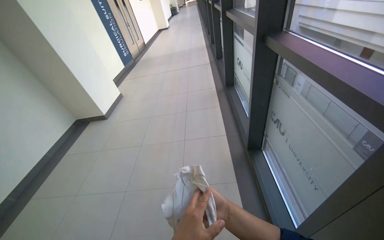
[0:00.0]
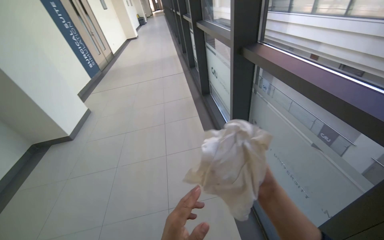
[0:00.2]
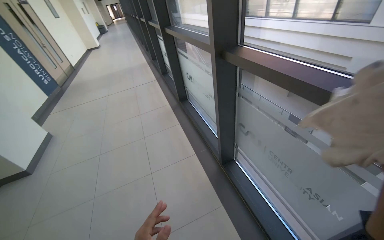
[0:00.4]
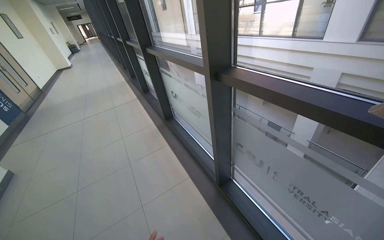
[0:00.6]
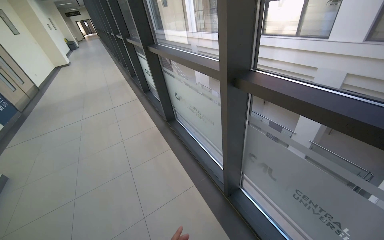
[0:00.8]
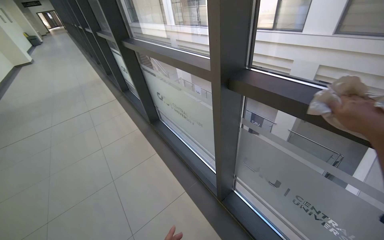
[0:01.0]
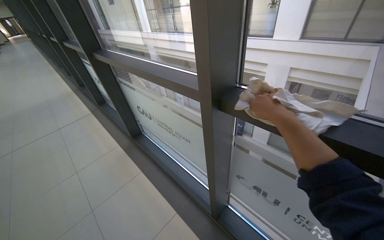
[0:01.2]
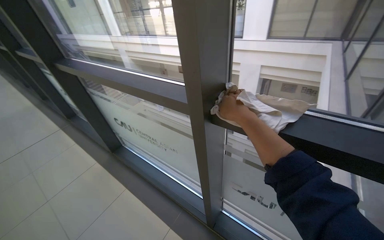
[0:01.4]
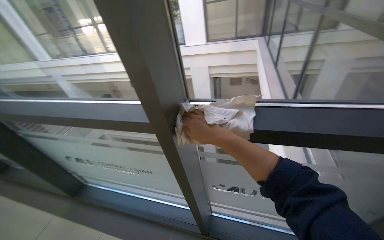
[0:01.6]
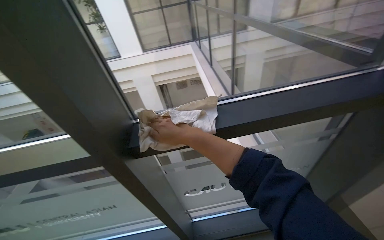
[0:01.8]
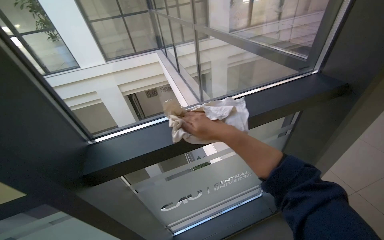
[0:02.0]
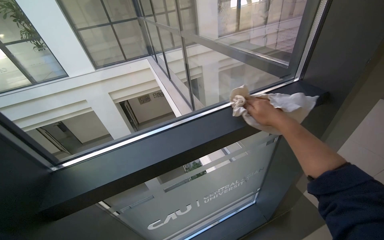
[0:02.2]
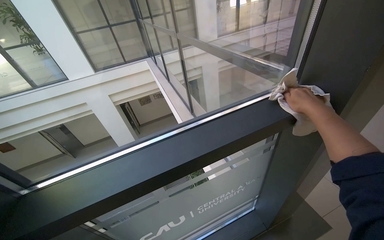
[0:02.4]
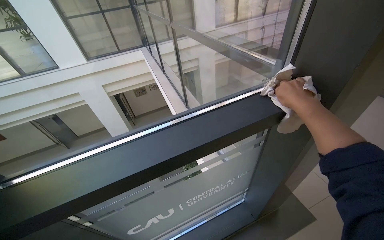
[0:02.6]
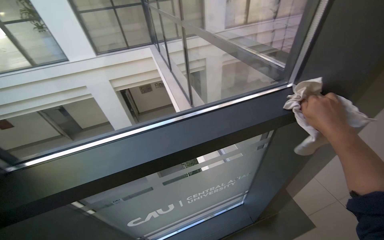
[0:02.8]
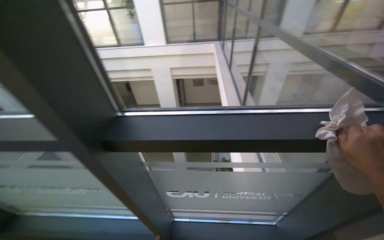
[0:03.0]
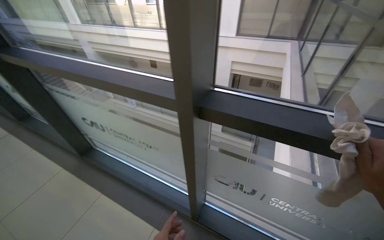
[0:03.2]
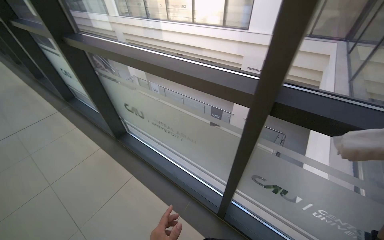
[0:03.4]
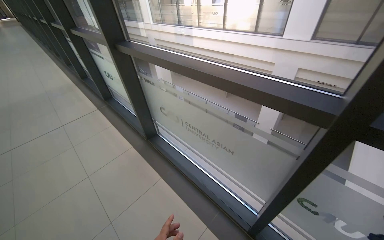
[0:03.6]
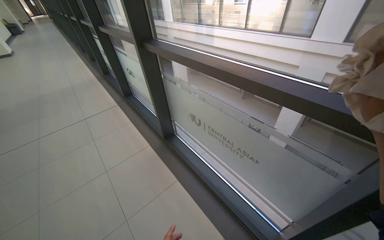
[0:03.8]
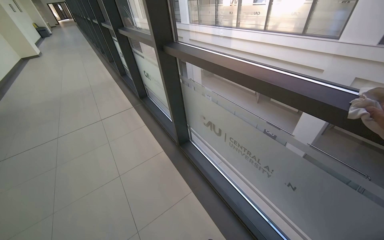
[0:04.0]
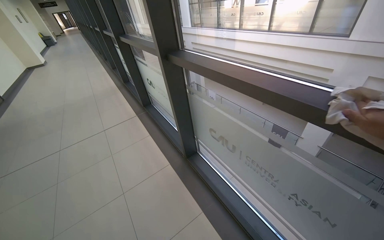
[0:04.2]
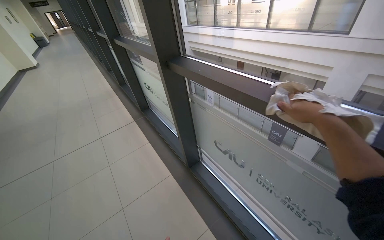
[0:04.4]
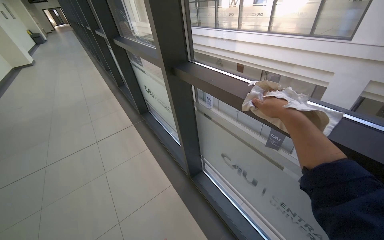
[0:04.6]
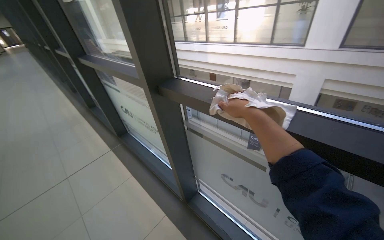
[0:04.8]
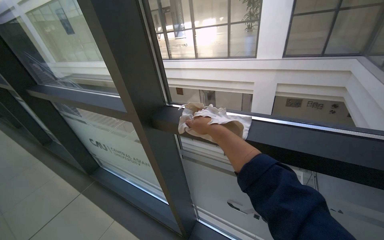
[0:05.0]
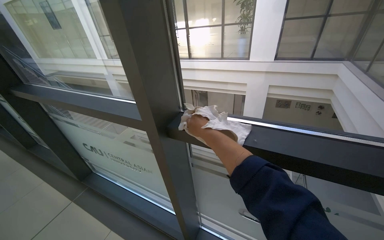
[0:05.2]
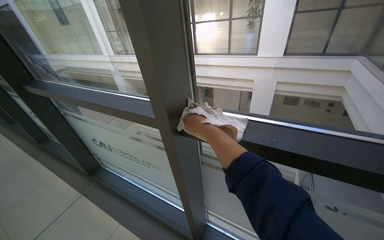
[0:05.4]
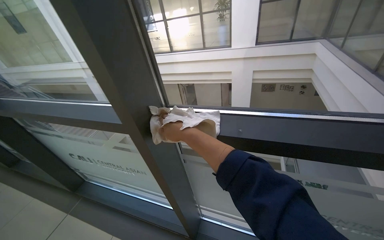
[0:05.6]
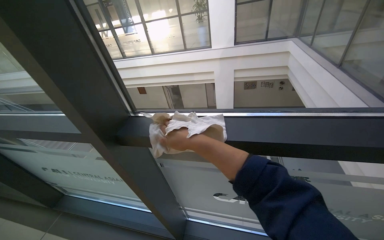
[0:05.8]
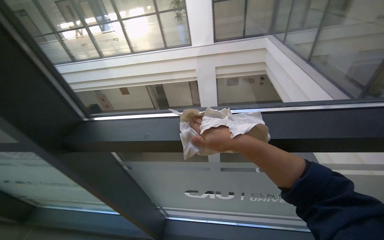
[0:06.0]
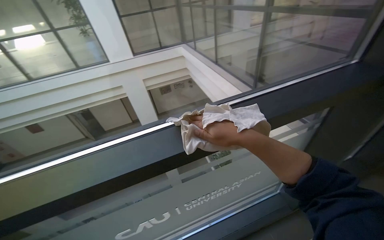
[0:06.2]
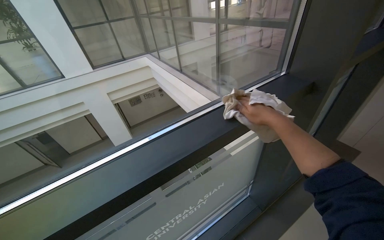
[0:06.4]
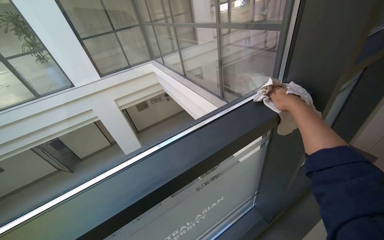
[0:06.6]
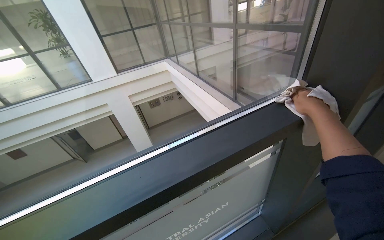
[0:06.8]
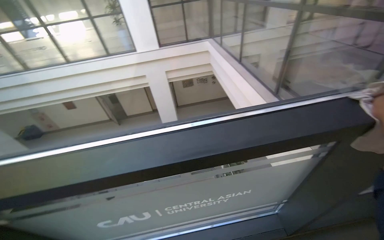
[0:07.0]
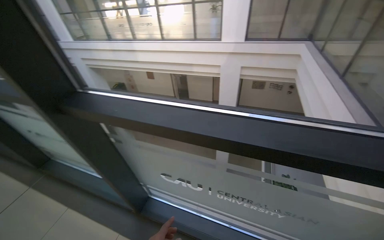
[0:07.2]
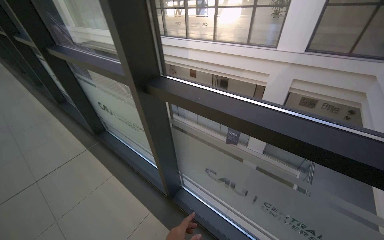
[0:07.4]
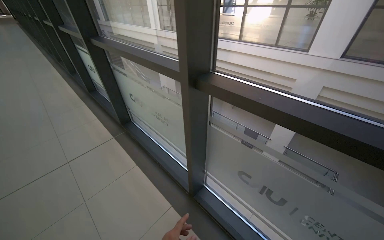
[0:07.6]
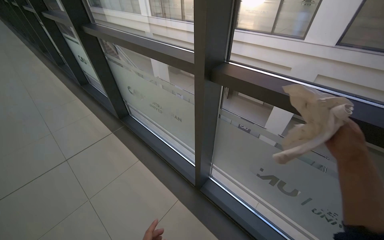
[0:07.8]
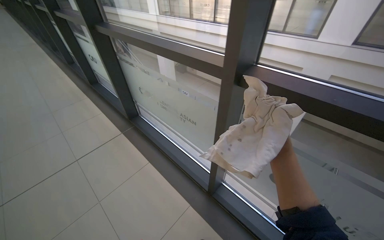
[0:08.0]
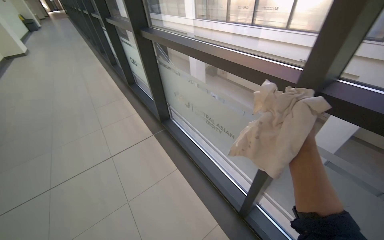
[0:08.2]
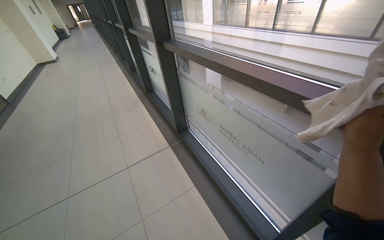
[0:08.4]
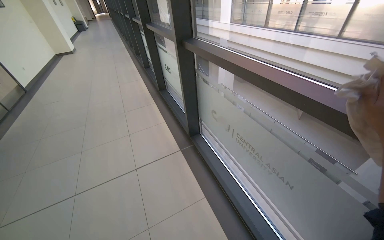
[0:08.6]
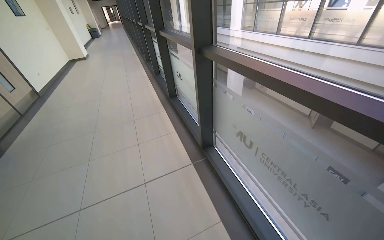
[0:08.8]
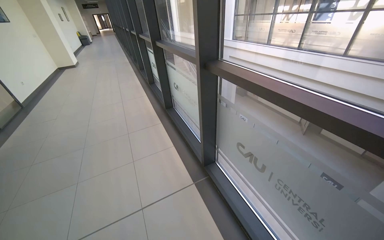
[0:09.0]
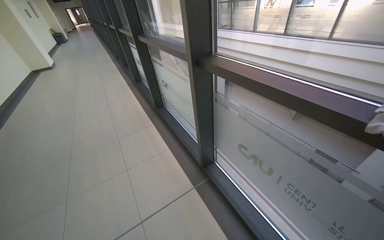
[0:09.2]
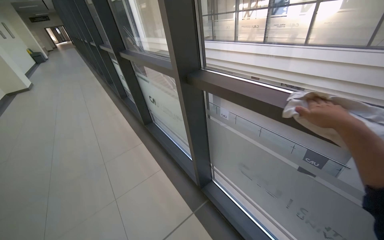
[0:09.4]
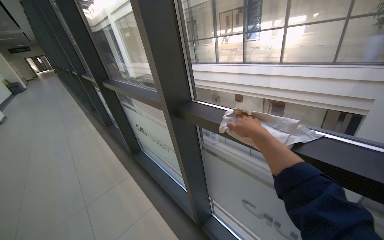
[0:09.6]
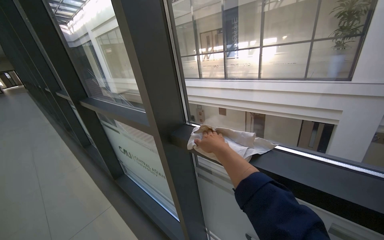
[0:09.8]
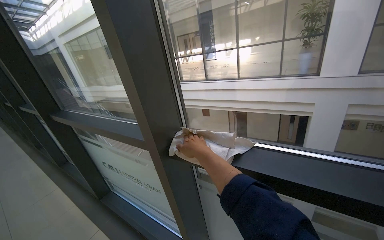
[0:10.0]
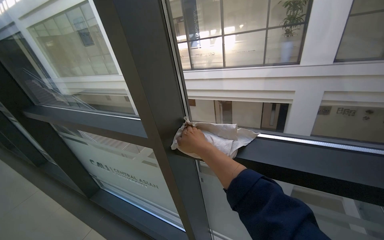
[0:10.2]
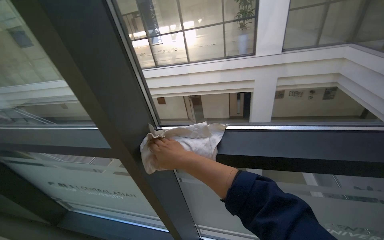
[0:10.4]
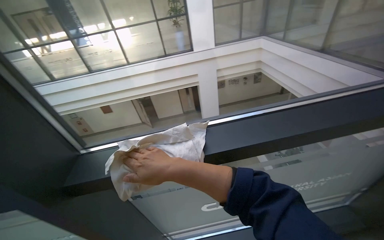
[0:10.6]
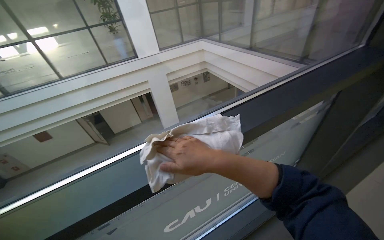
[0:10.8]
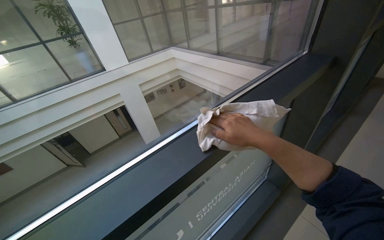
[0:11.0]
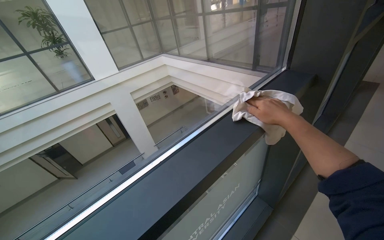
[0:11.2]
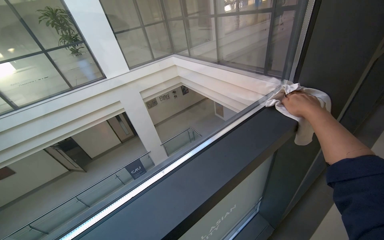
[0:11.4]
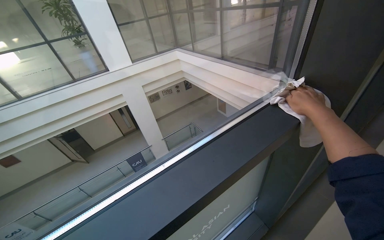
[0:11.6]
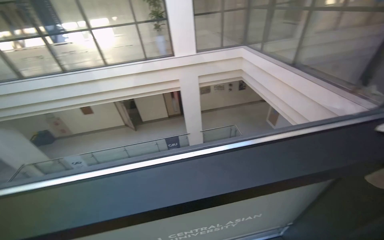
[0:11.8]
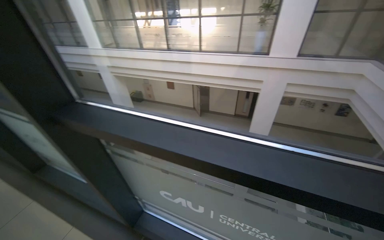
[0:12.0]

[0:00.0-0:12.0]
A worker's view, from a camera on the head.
Job: wiping surfaces.
The whole recording: Wiping window frames. The worker wipes the window frames with a cloth.
0:00.0 to 0:01.6: The camera is carried some 90 cm. The head rotates approximately 75 degrees to the right.
0:03.0 to 0:04.4: The wearer moves roughly 90 cm. The head turns to the left by roughly 50 degrees.
0:04.4 to 0:06.0: The head rotates about 45 degrees to the right.
0:06.0 to 0:07.6: The head rotates some 40 degrees to the left.
0:07.6 to 0:09.0: The camera travels some 90 cm. The head turns to the left by approximately 20 degrees.
0:09.0 to 0:10.4: The camera travels roughly 70 cm. The wearer looks some 50 degrees further to the right.

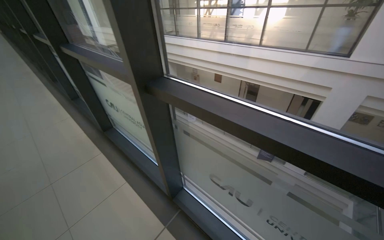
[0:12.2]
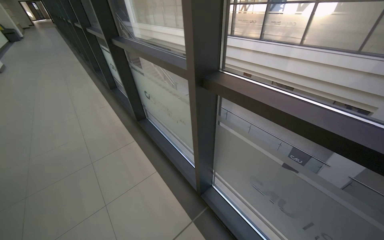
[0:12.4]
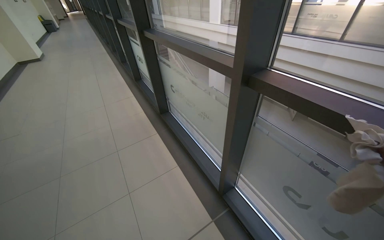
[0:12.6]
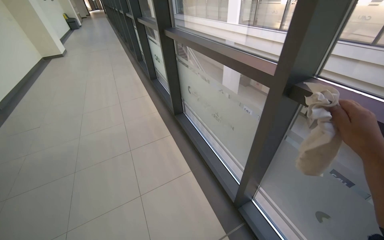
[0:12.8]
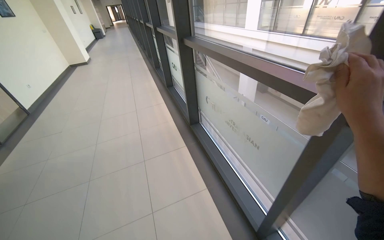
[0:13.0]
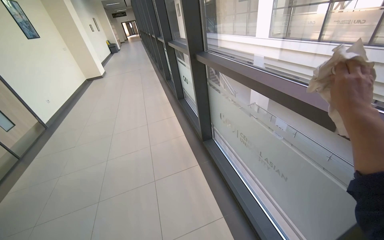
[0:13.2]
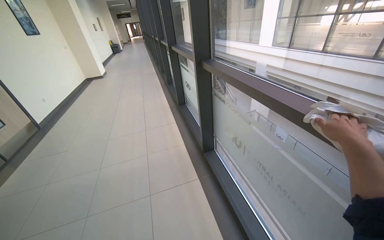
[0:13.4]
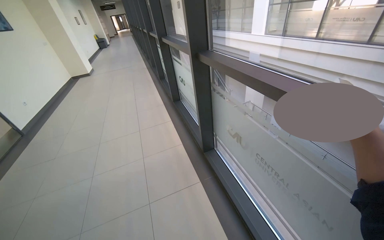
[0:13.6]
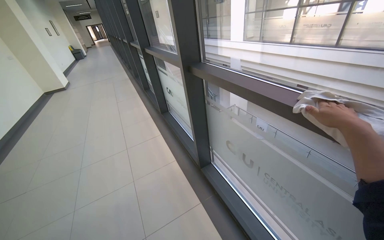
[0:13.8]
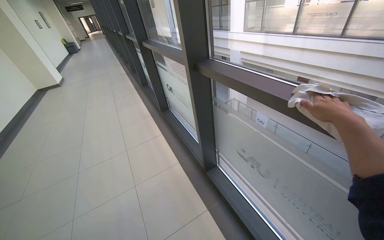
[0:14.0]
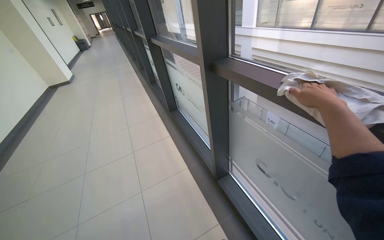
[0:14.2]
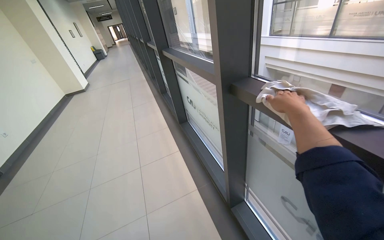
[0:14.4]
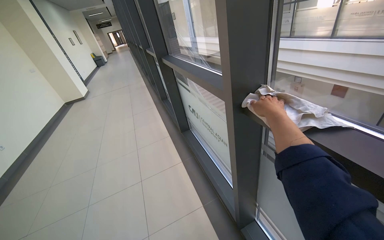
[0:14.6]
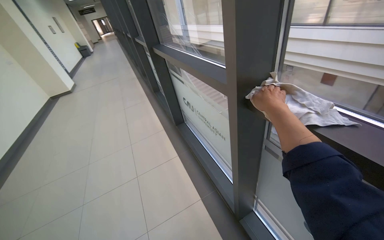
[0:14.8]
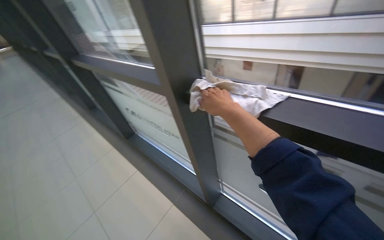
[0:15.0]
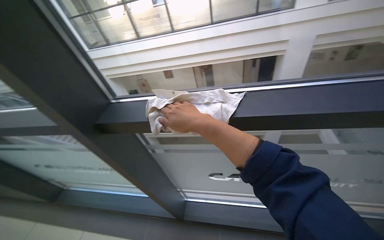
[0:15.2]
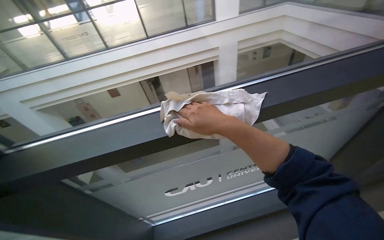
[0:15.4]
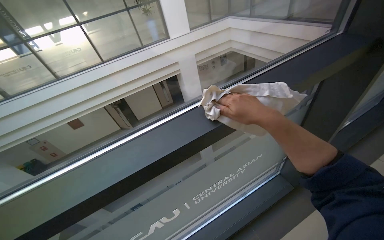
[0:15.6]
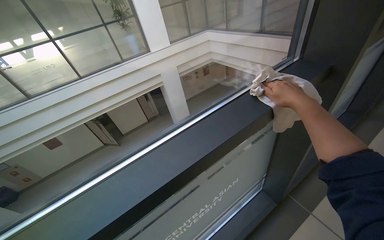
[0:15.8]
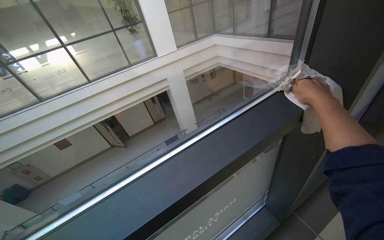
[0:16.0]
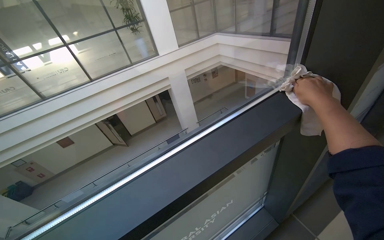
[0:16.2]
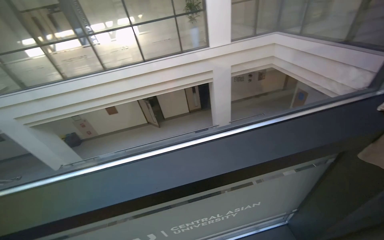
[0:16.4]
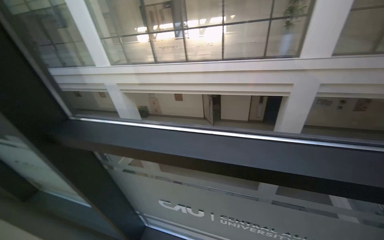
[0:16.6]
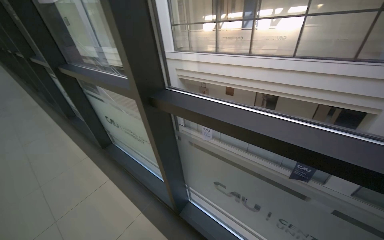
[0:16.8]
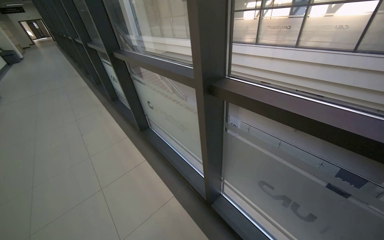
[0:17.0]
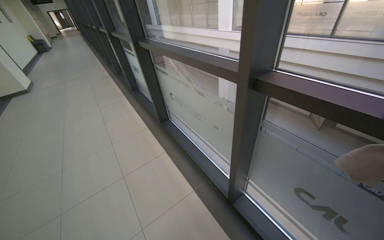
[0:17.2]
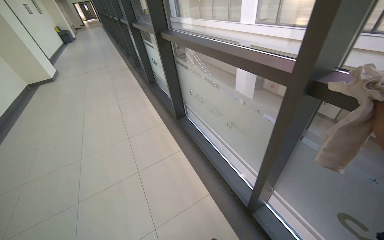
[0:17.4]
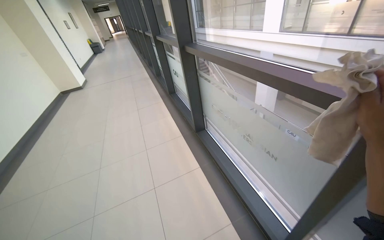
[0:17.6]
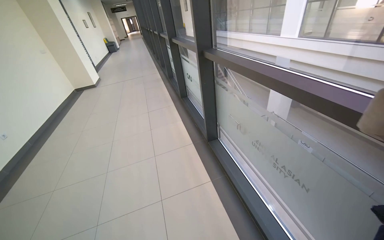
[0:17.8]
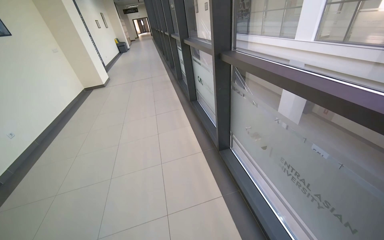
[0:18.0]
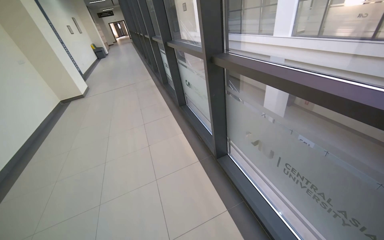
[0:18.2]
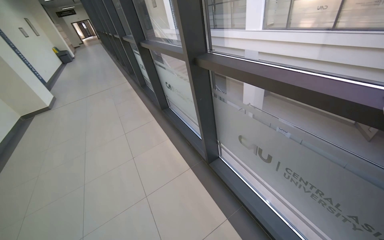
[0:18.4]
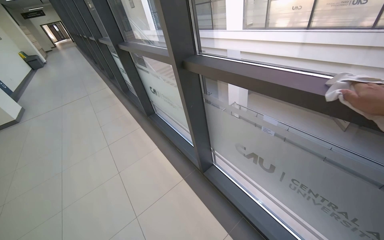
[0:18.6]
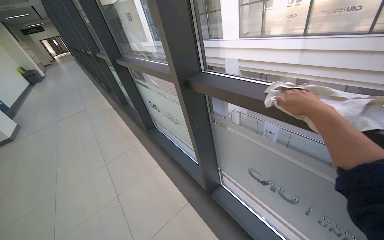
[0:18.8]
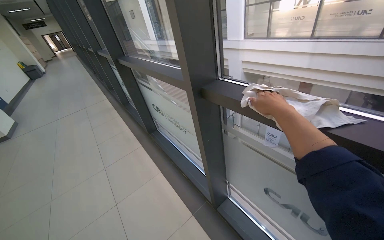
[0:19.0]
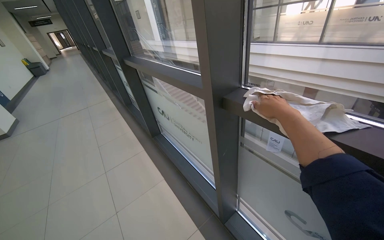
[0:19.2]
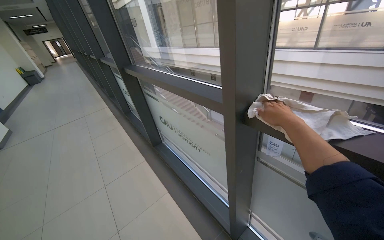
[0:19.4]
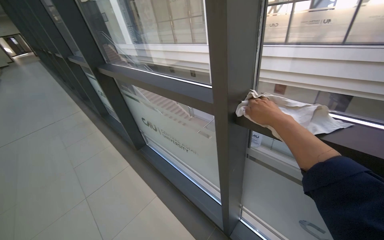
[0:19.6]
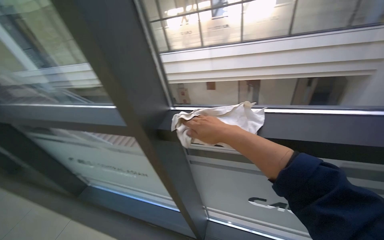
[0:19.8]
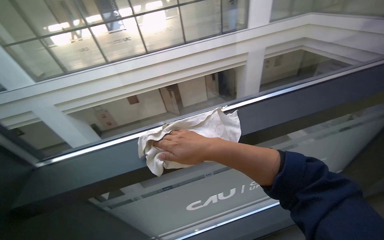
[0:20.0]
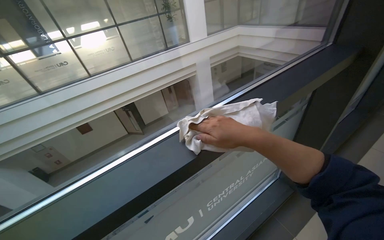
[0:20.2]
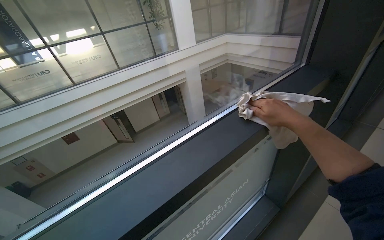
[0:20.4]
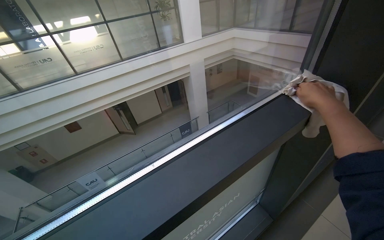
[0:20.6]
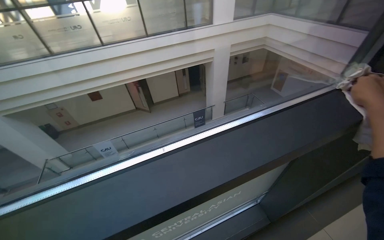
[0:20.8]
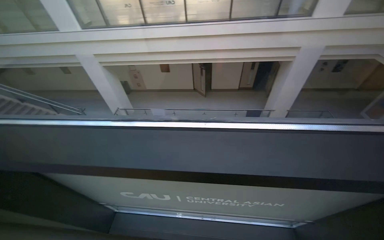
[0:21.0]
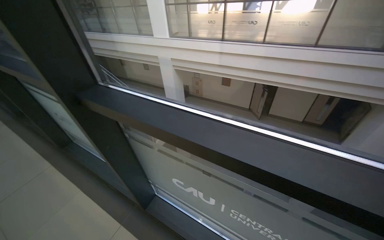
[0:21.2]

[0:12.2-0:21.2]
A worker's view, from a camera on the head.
Job: wiping surfaces.
The whole recording: Wiping window frames. The worker wipes the window frames with a cloth.
0:12.2 to 0:13.8: The wearer moves some 1 m. The camera sweeps to the left, by roughly 20 degrees.
0:13.8 to 0:15.2: The head travels about 70 cm. The head rotates some 55 degrees to the right.
0:16.6 to 0:18.2: The camera is carried some 1 m. The wearer's head swings about 50 degrees to the left.
0:18.2 to 0:19.8: The camera travels about 80 cm. The wearer looks roughly 50 degrees further to the right.
0:19.8 to 0:21.2: The camera is carried roughly 50 cm.
